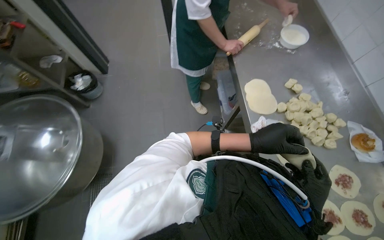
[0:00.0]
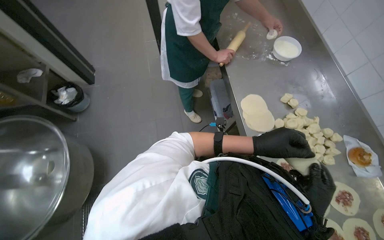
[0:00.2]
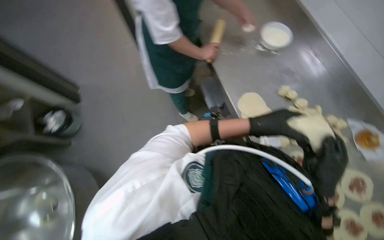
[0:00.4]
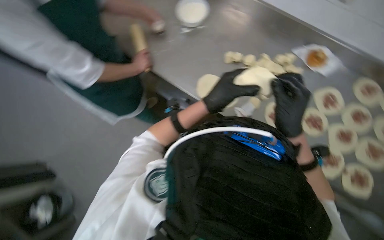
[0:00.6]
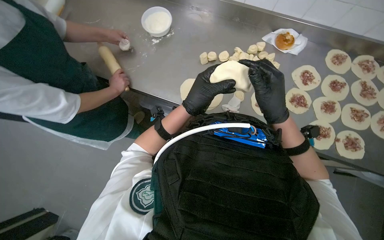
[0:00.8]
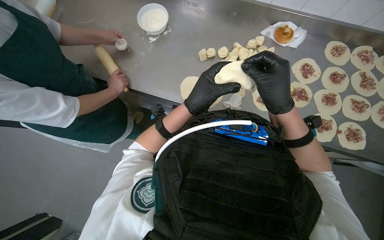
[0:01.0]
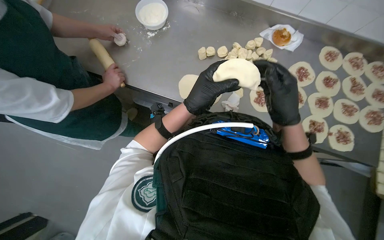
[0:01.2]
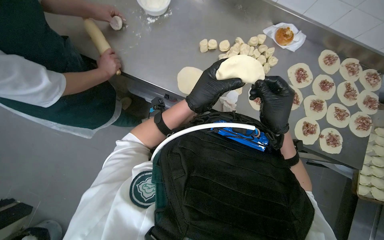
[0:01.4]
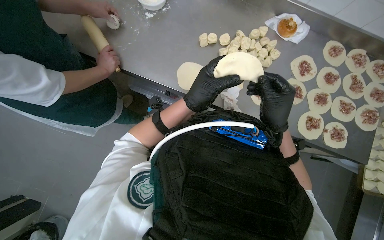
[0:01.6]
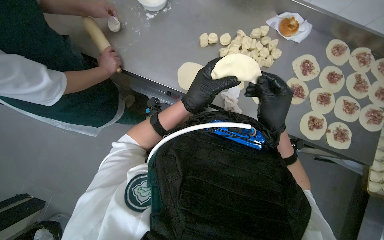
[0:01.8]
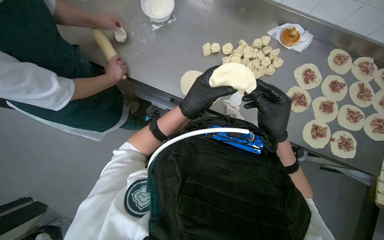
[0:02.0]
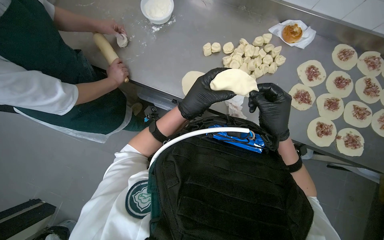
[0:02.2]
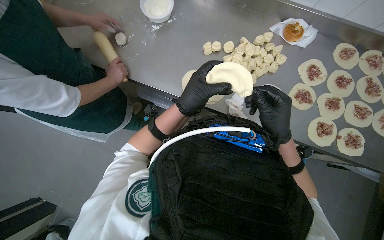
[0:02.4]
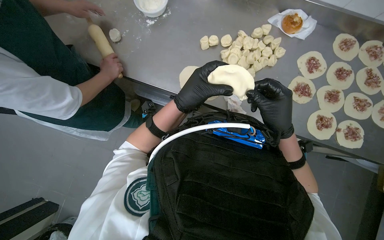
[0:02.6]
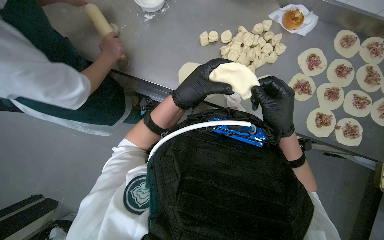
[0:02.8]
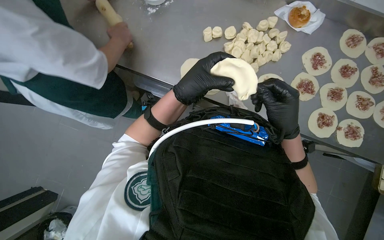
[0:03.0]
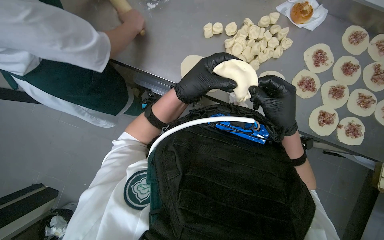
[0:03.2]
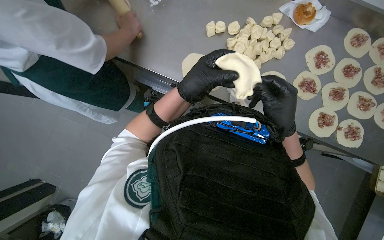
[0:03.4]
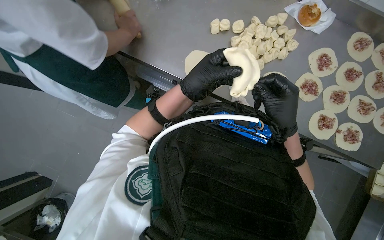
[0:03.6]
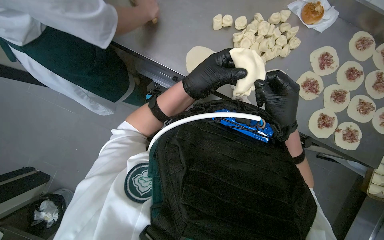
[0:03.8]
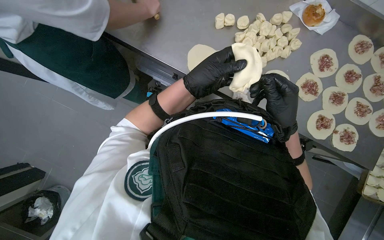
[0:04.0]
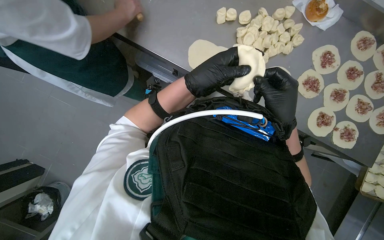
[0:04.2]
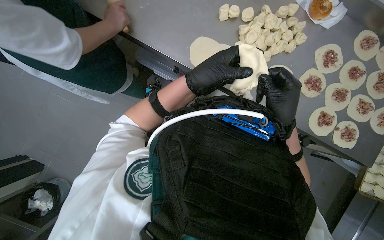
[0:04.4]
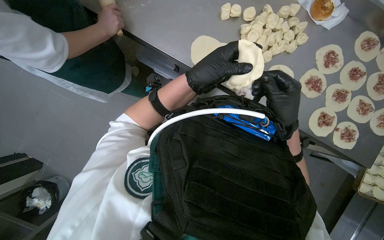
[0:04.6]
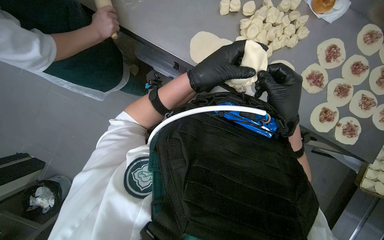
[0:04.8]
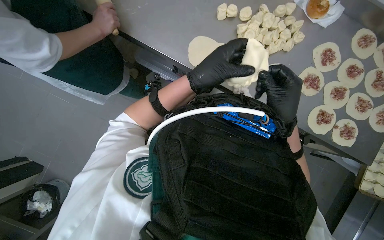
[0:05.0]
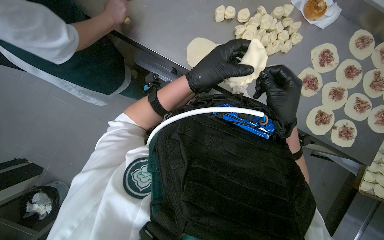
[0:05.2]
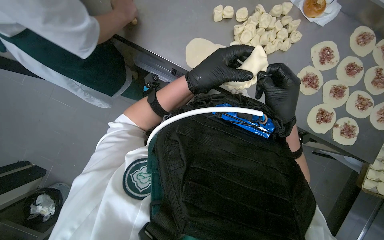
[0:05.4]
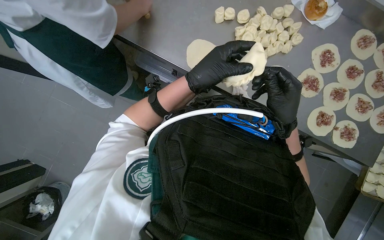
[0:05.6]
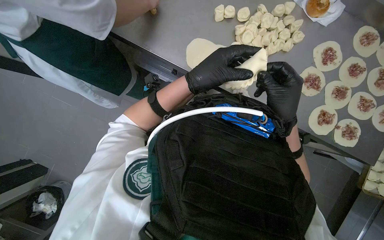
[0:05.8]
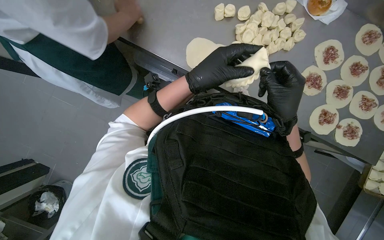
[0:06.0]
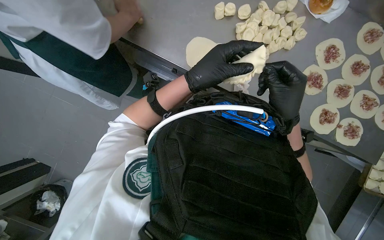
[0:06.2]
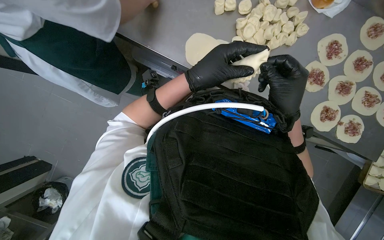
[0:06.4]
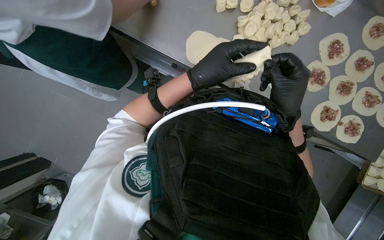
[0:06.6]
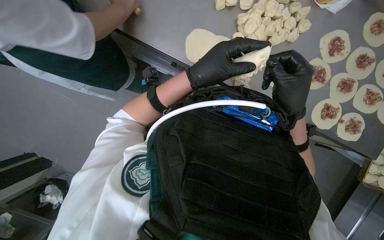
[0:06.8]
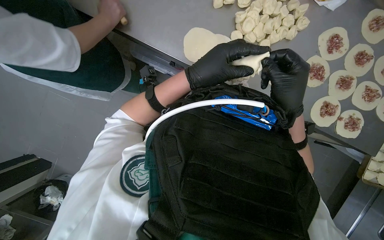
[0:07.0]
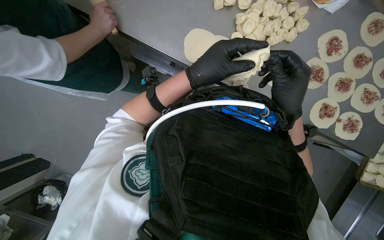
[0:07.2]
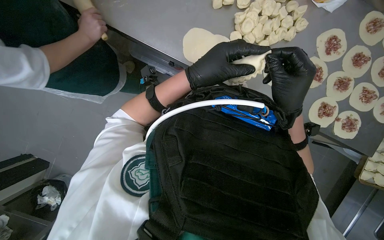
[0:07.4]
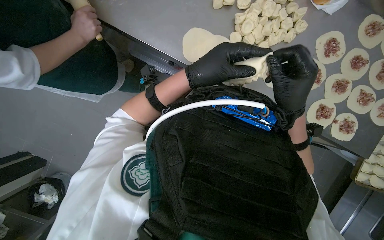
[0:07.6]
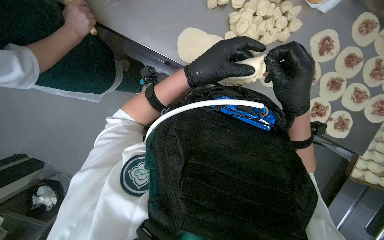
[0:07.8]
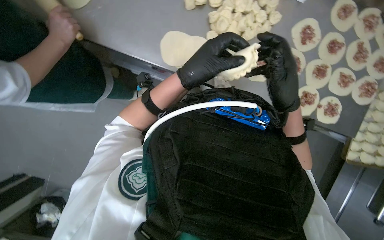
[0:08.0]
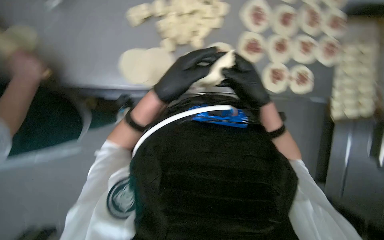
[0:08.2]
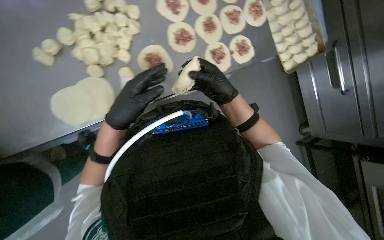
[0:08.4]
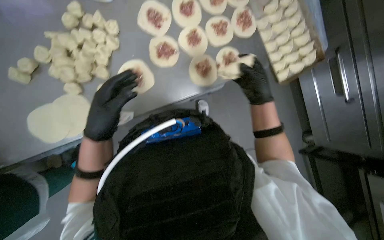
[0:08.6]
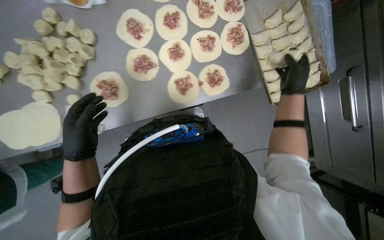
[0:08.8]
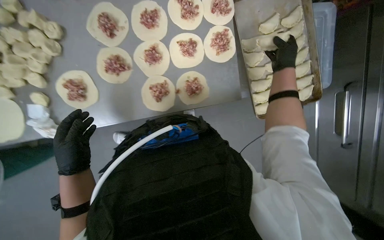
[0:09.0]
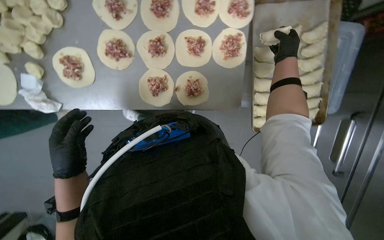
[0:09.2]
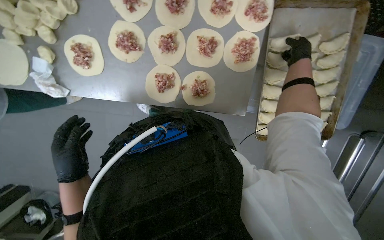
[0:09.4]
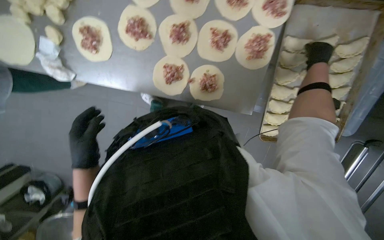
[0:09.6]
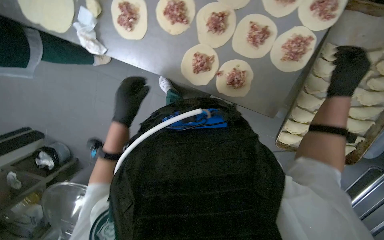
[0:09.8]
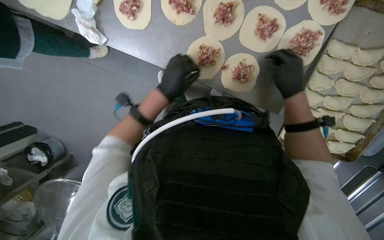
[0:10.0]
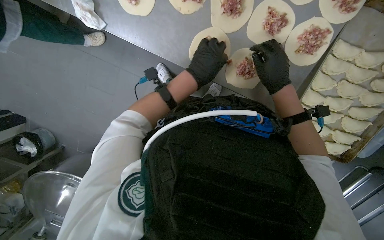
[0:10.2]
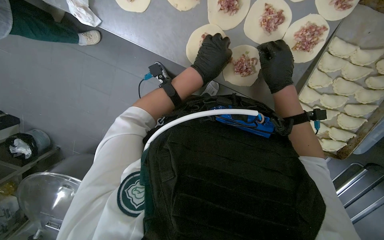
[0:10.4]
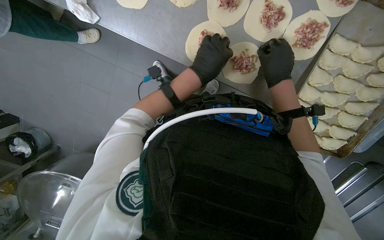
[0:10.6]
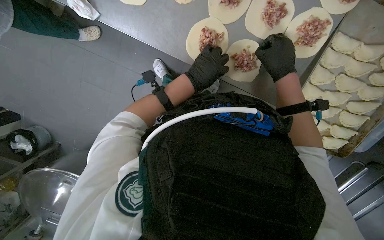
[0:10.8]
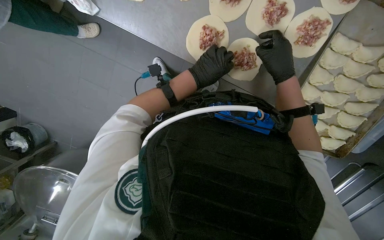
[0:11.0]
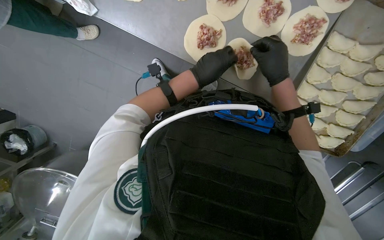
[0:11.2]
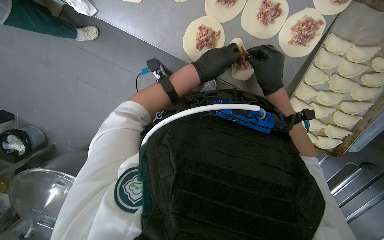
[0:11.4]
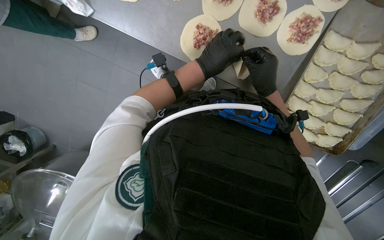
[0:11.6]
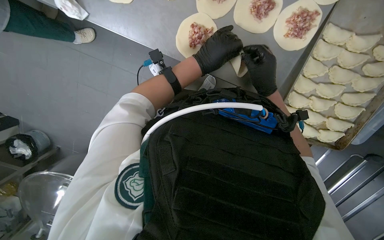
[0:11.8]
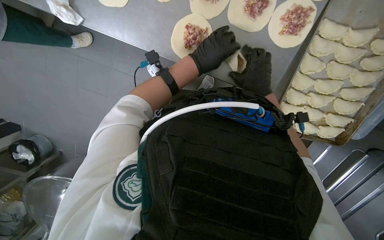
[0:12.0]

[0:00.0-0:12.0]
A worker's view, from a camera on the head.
Job: preparing food.
The whole recording: Making meat dumplings. The worker adds meat filling to dough circles, then folds and crimps them to form dumplings.
0:00.0 to 0:01.6: The head turns to the right by some 60 degrees.
0:01.6 to 0:07.6: The hands make small movements and keep their place.
0:07.6 to 0:09.0: The head travels approximately 60 cm. The scene rotates counterclockwise by about 35 degrees.
0:09.0 to 0:10.4: The camera pitches downward, by some 15 degrees. Everything in view rotates some 35 degrees clockwise.
0:10.4 to 0:12.0: The hands make small movements and keep their place.

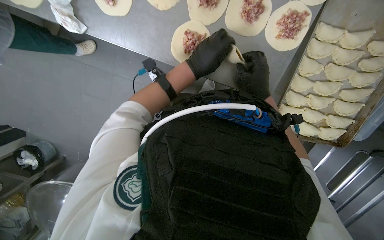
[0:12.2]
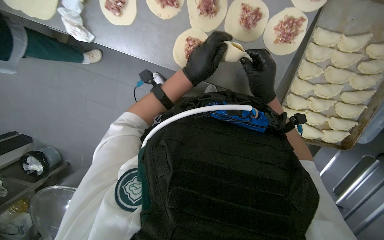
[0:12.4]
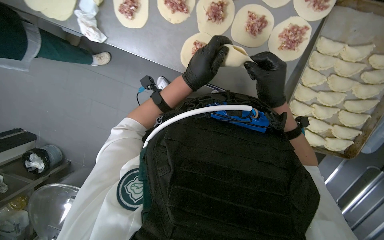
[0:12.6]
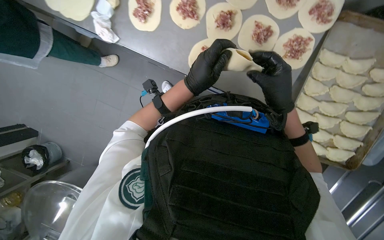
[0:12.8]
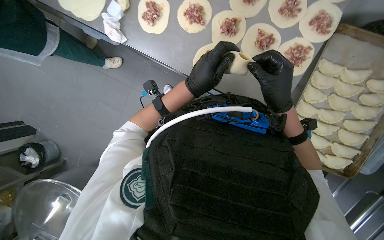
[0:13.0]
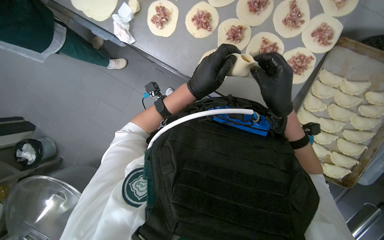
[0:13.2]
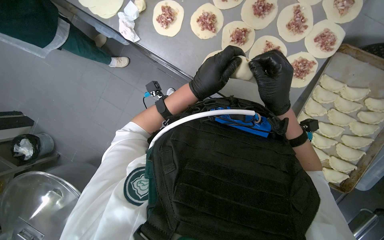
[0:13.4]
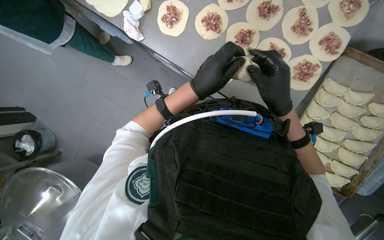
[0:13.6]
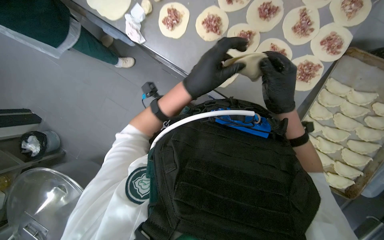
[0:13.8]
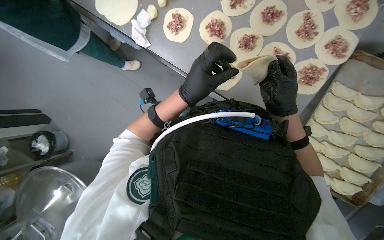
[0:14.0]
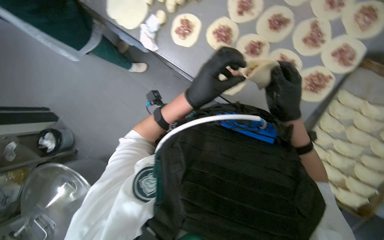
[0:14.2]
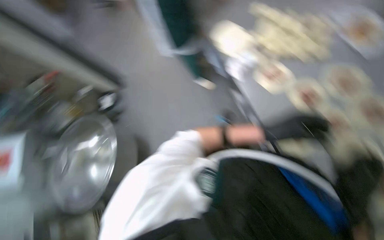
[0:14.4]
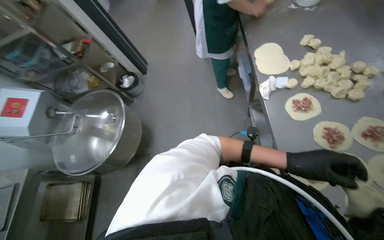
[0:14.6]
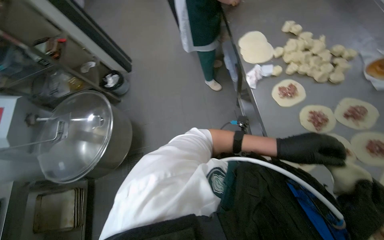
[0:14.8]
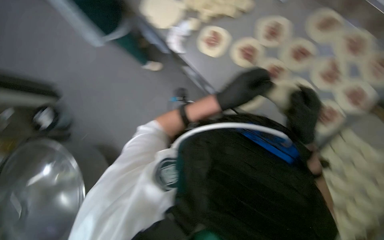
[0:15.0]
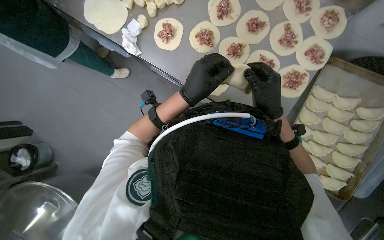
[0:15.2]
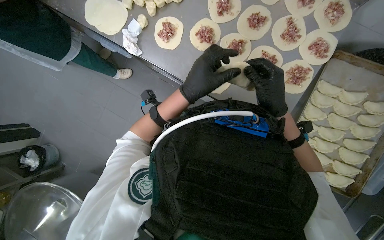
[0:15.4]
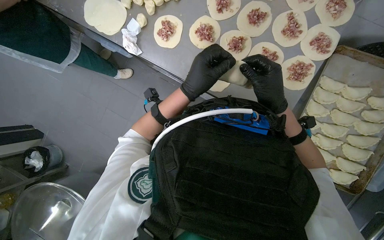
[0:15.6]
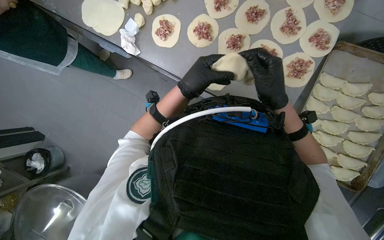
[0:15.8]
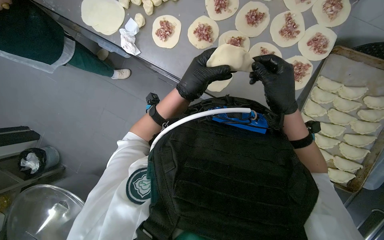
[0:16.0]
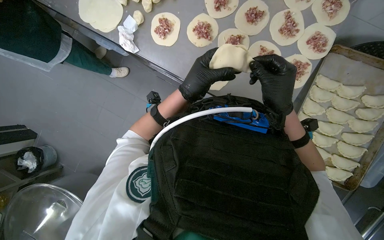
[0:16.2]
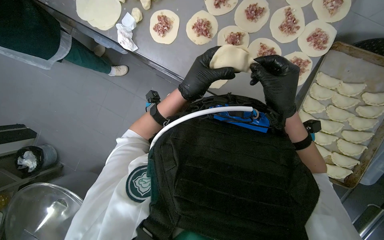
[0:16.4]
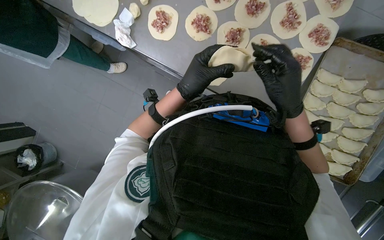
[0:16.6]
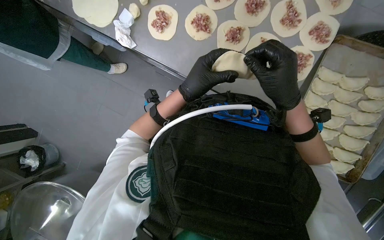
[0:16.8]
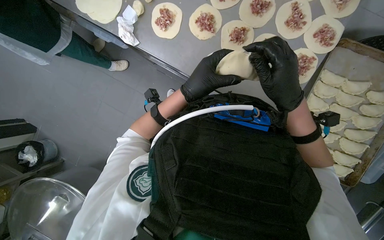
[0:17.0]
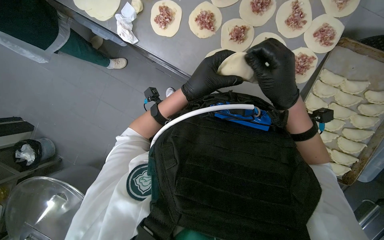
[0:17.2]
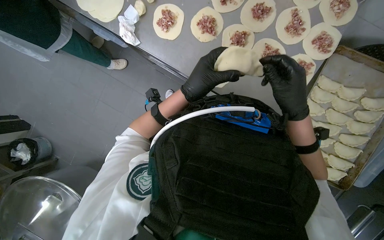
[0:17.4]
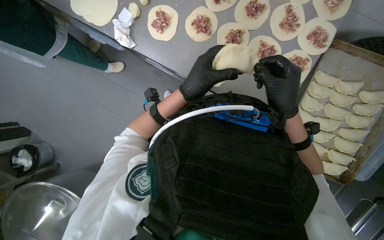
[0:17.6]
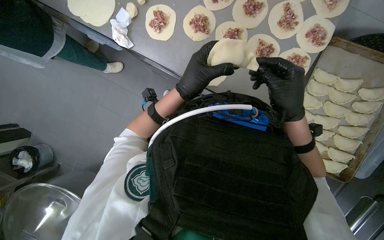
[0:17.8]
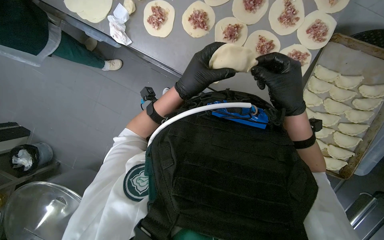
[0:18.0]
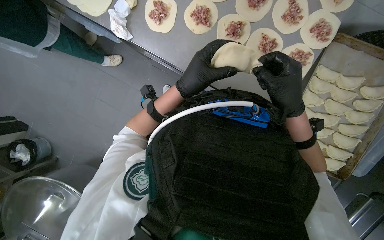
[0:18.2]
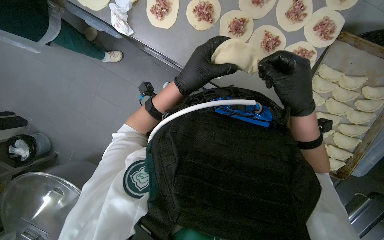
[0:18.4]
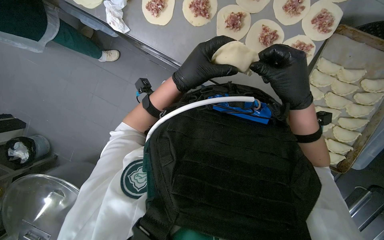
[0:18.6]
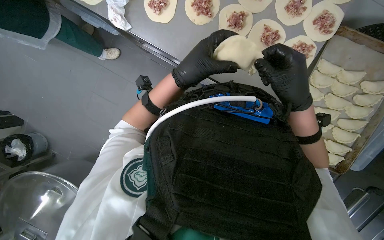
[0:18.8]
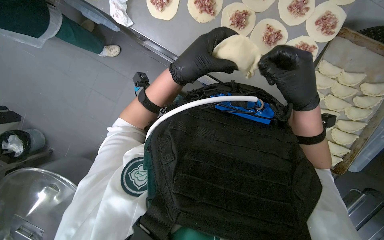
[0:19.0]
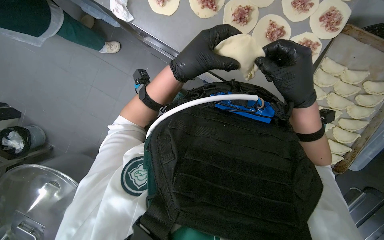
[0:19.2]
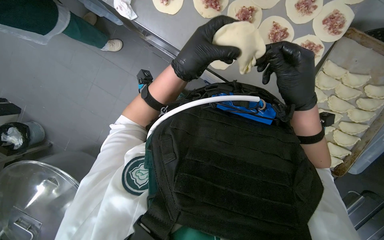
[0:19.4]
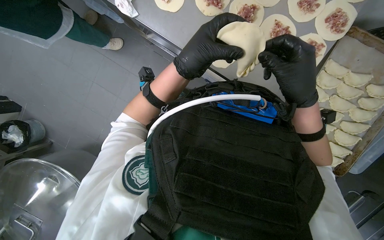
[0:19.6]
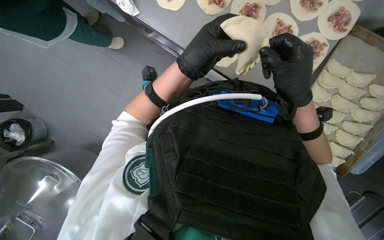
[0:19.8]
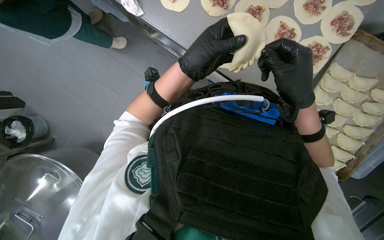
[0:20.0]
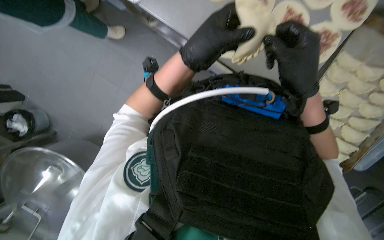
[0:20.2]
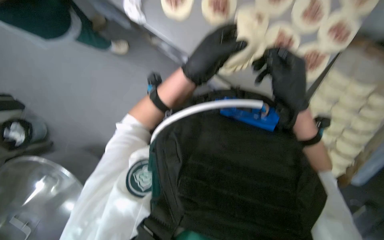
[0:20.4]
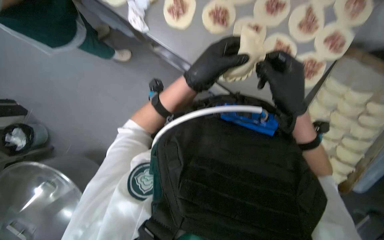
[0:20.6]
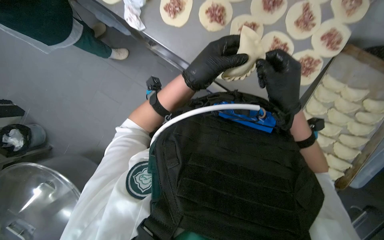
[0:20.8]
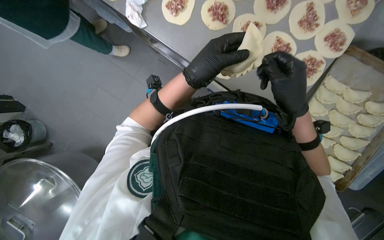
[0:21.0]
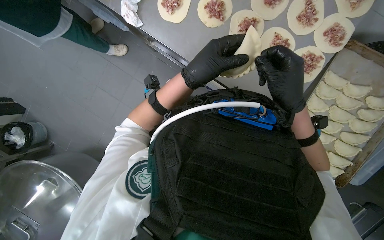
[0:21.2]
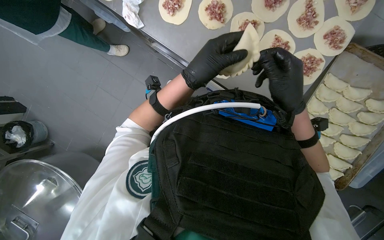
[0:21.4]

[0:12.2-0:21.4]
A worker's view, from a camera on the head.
Job: preparing food.
The whole recording: Making meat dumplings. The worker adds meat filling to dough circles, then folds and crimps them to form dumplings.
0:12.2 to 0:13.8: The view tips upward by approximately 15 degrees. The right hand travels nearer to the camera by some 15 cm; the left hand heads nearer to the camera and down the picture, covering roughly 20 cm.
0:16.8 to 0:21.4: The hands work in one place, with small movements.
